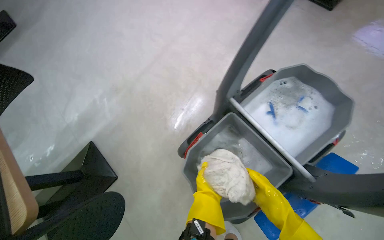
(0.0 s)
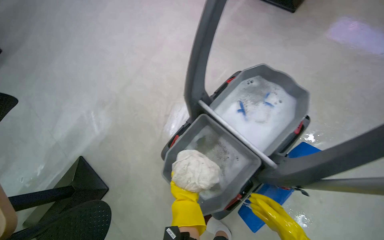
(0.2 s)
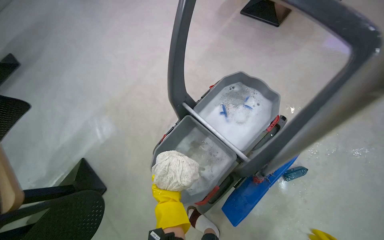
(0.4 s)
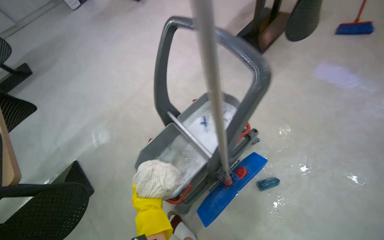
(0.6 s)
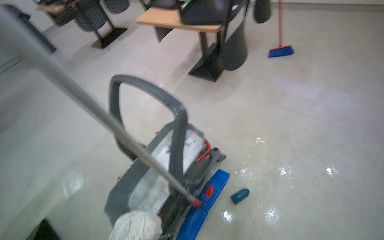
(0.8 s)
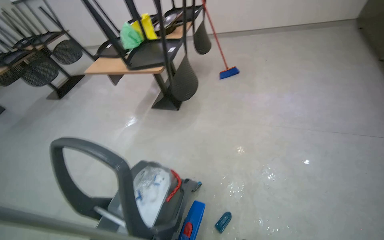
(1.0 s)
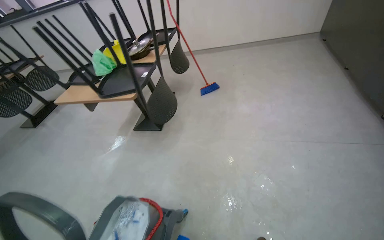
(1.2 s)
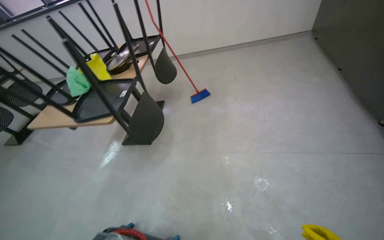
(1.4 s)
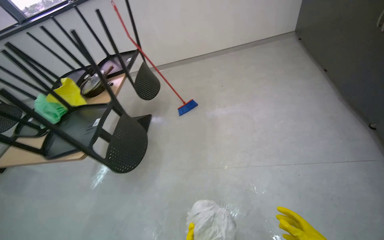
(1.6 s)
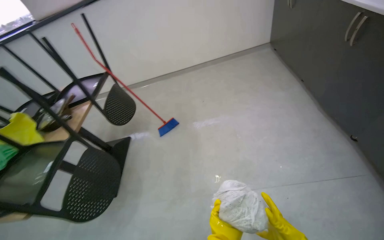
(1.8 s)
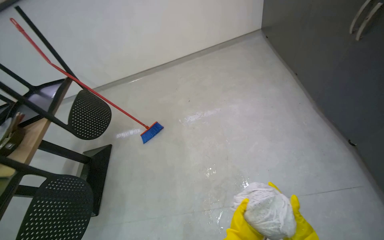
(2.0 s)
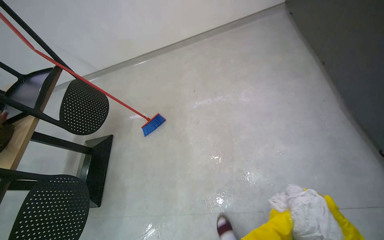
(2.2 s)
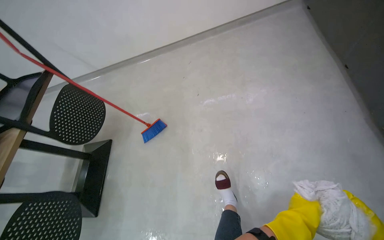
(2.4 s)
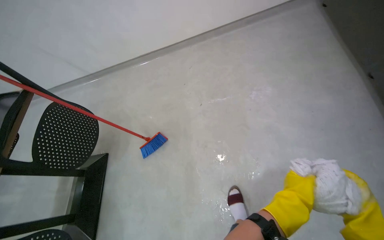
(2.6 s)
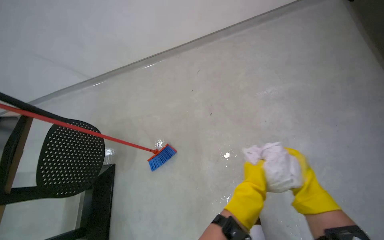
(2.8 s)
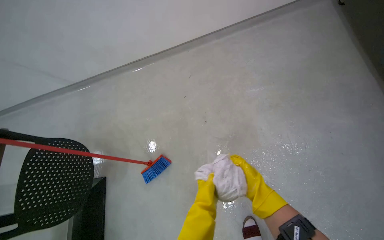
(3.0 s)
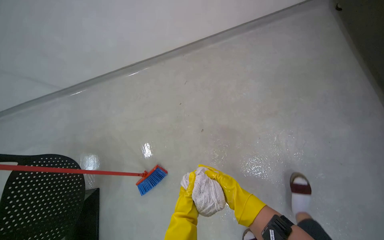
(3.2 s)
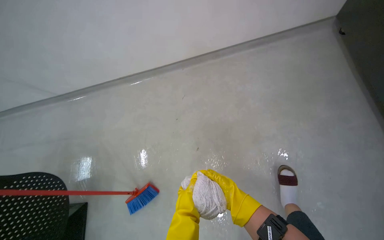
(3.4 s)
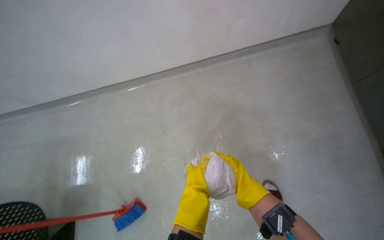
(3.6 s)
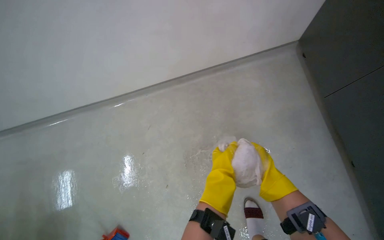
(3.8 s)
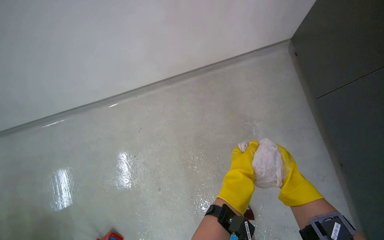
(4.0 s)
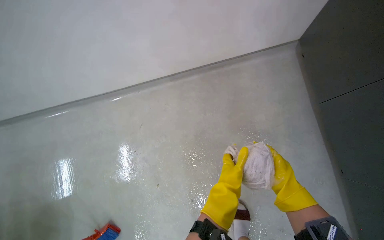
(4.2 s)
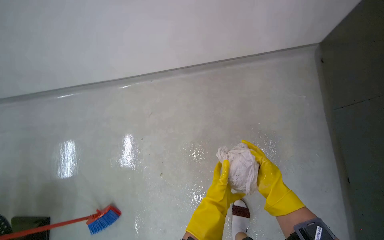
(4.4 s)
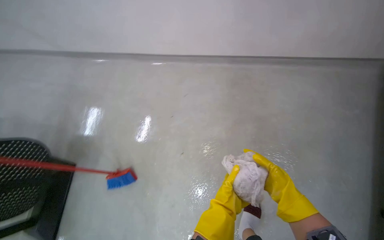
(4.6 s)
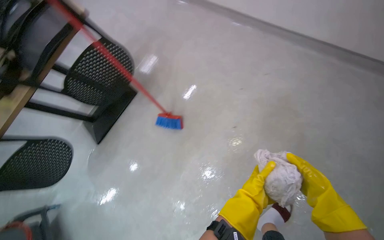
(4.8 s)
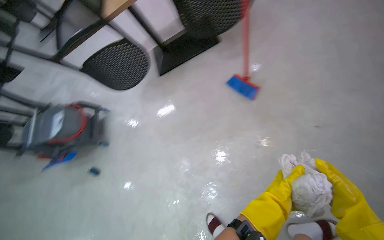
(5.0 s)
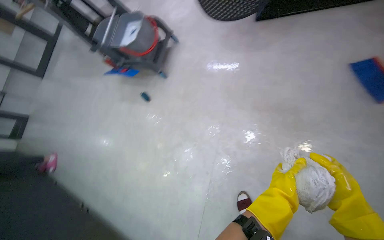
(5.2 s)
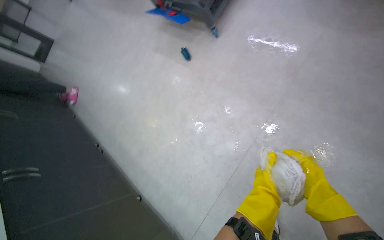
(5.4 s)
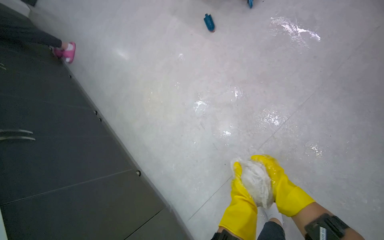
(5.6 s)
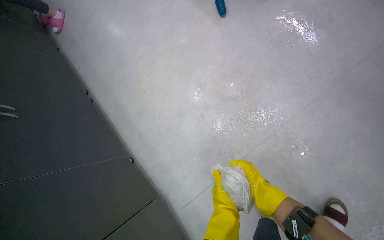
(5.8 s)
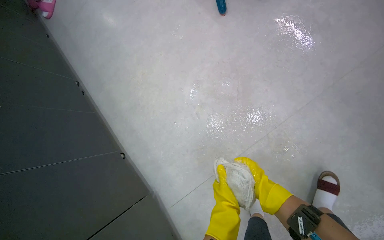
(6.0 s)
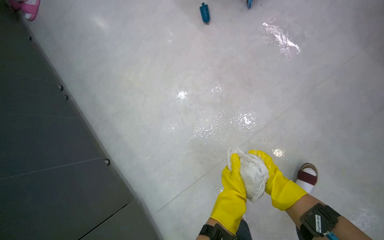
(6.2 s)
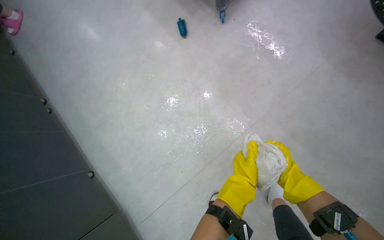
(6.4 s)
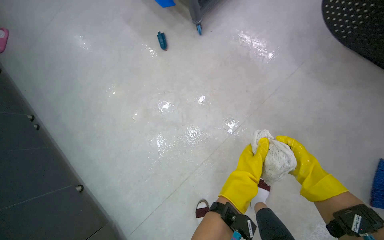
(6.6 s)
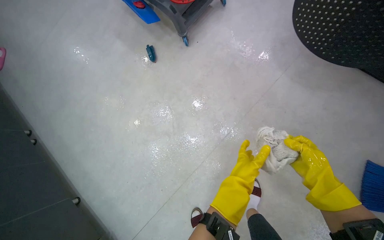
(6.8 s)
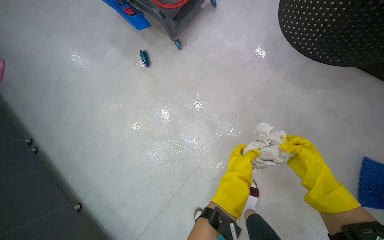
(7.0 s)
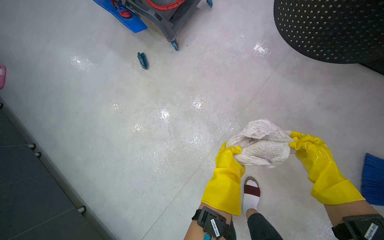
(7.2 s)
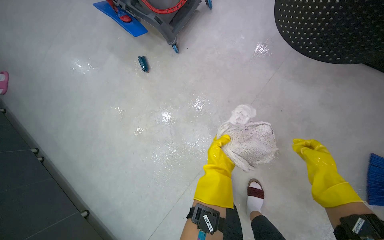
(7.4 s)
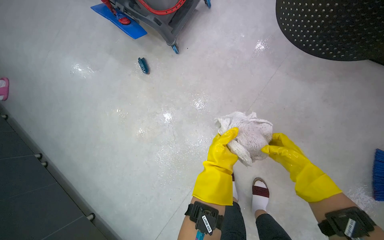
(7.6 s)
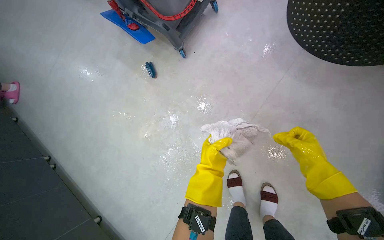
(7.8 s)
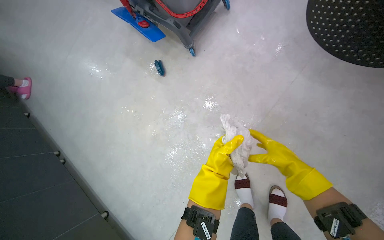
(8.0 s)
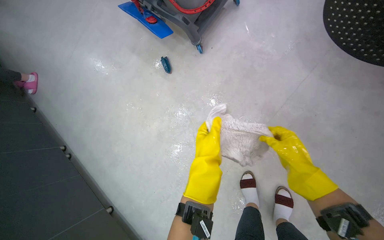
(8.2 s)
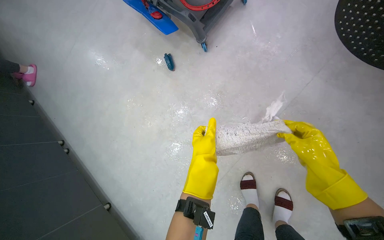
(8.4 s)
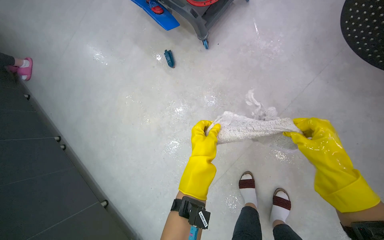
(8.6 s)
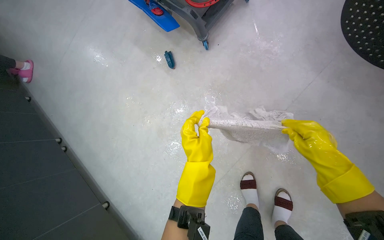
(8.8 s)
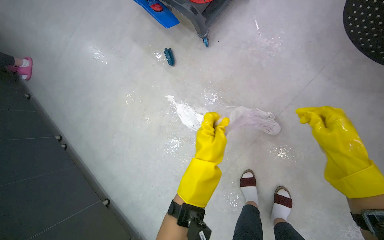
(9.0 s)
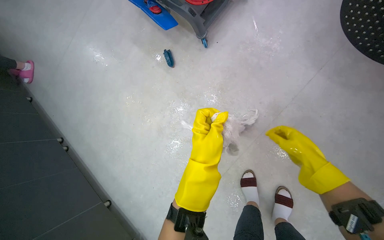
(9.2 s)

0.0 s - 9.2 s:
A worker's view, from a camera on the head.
Job: preparing cleaning supplies.
The whole recording: Wringing cleaning cloth. The worker wrings out a cleaning cloth in a bucket of soapy water.
0.0 s - 1.6 s: The wearer moves some 1 m. The wearer's head swings roughly 45 degrees to the right. The camera pitches upward, by approximately 30 degrees.
1.6 s - 3.0 s: The head travels roughly 80 cm.
3.0 s - 4.6 s: The head travels approximately 40 cm.
4.6 s - 6.2 s: The wearer moves some 60 cm. The camera pitches downward, by approximately 25 degrees. Everything in view rotates roughly 45 degrees clockwise.
6.2 s - 7.6 s: The head travels some 40 cm.

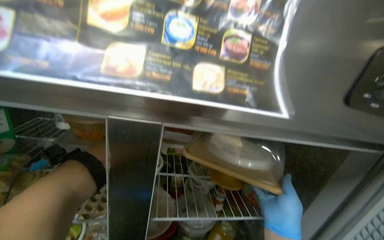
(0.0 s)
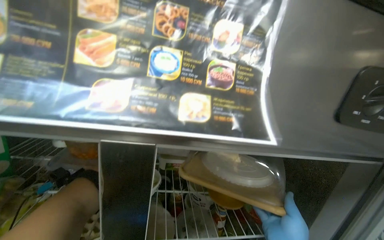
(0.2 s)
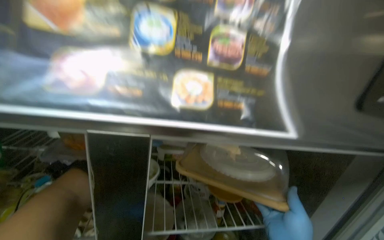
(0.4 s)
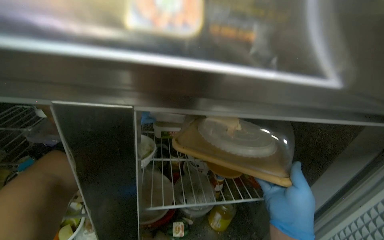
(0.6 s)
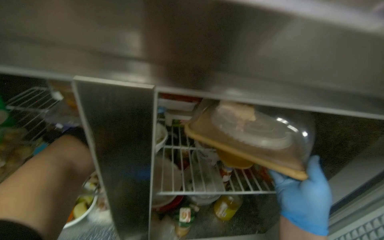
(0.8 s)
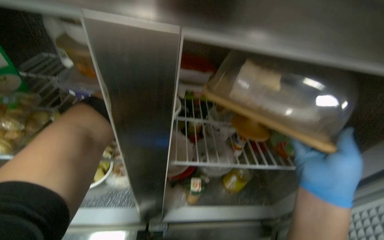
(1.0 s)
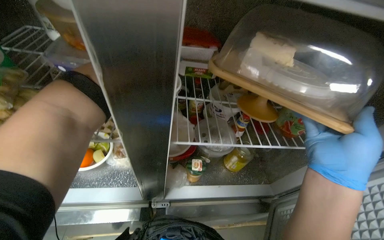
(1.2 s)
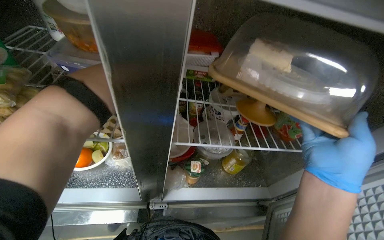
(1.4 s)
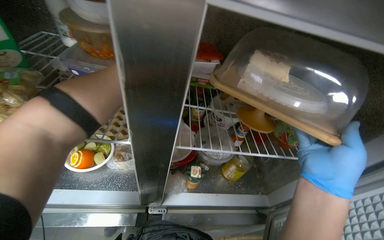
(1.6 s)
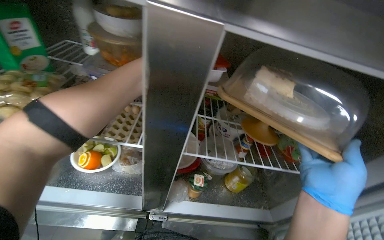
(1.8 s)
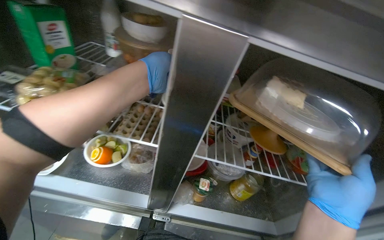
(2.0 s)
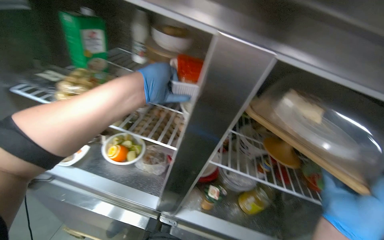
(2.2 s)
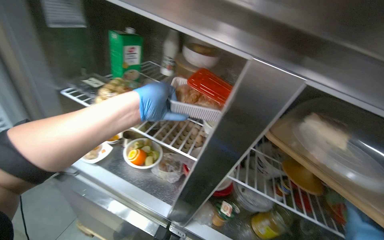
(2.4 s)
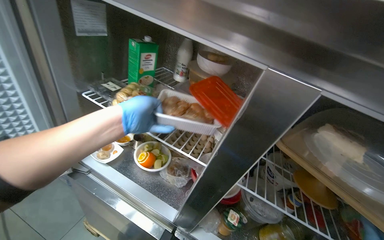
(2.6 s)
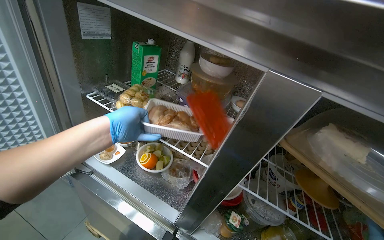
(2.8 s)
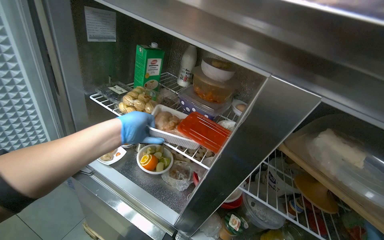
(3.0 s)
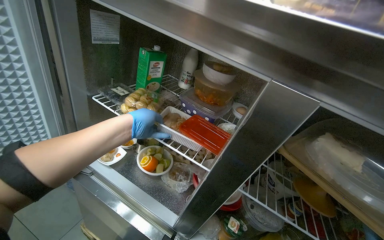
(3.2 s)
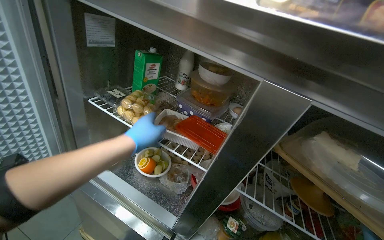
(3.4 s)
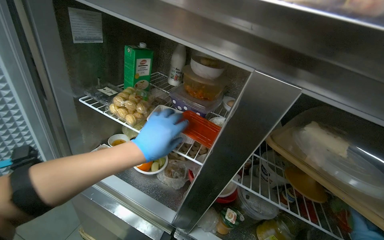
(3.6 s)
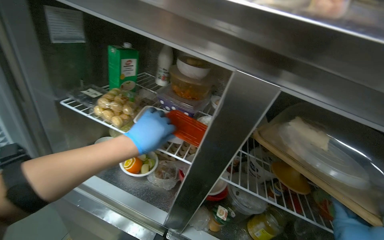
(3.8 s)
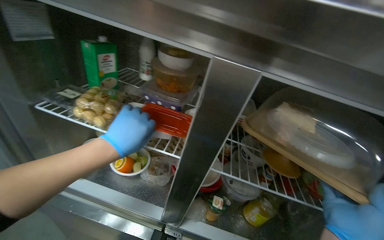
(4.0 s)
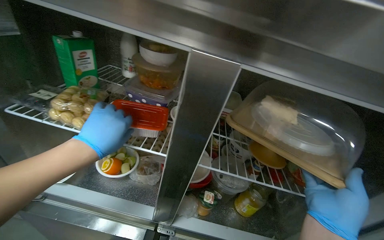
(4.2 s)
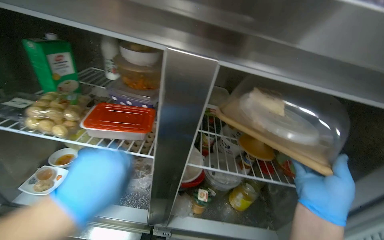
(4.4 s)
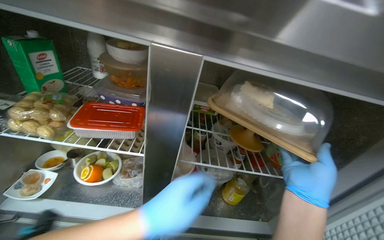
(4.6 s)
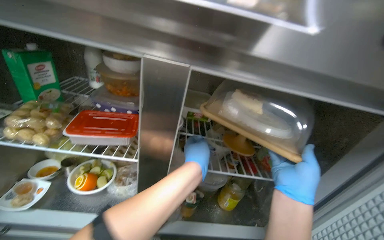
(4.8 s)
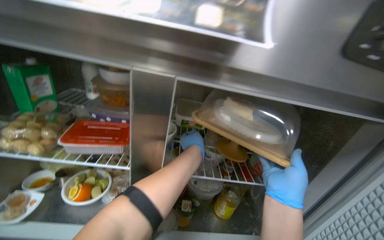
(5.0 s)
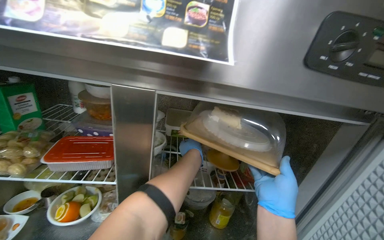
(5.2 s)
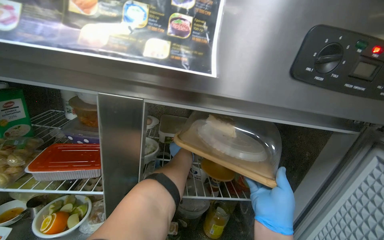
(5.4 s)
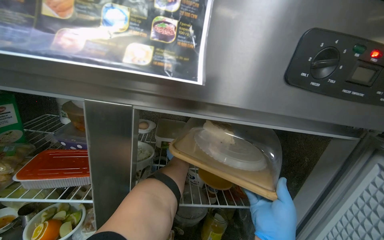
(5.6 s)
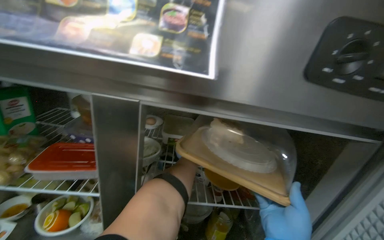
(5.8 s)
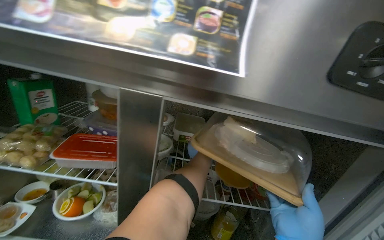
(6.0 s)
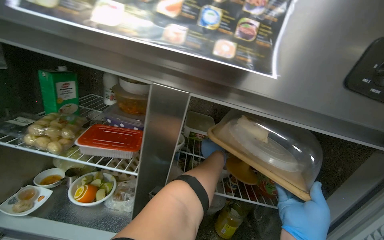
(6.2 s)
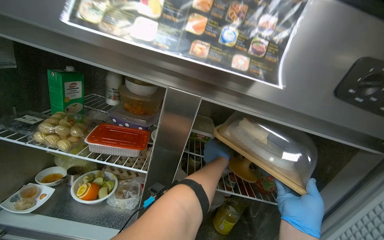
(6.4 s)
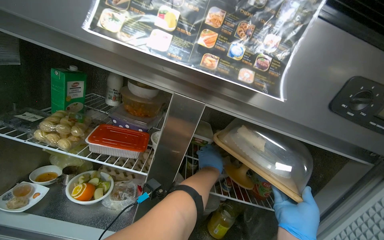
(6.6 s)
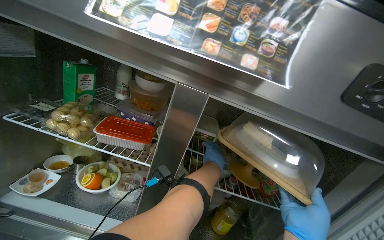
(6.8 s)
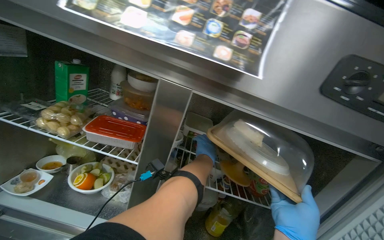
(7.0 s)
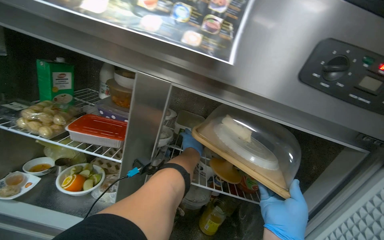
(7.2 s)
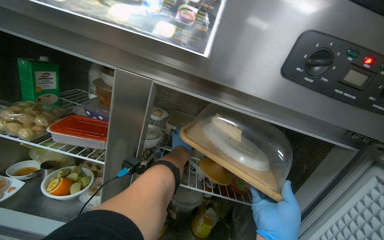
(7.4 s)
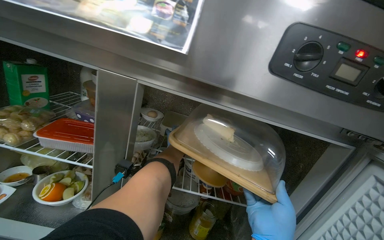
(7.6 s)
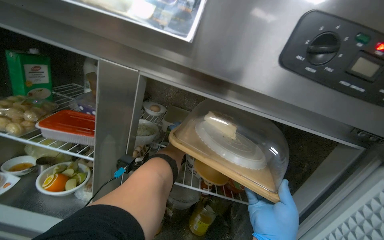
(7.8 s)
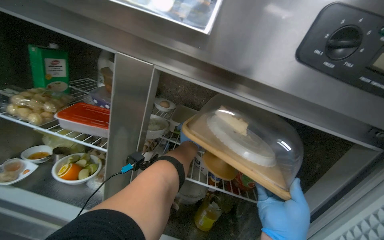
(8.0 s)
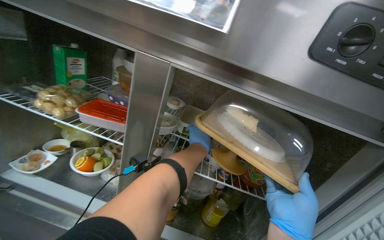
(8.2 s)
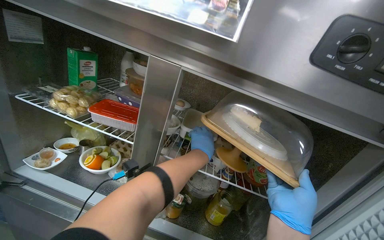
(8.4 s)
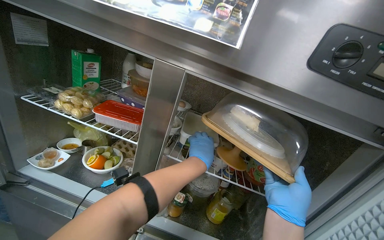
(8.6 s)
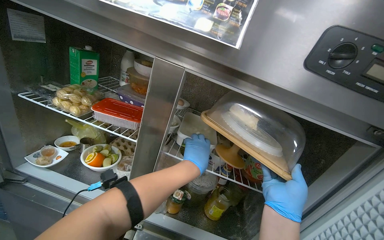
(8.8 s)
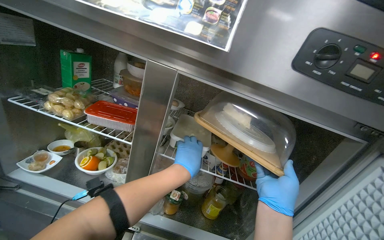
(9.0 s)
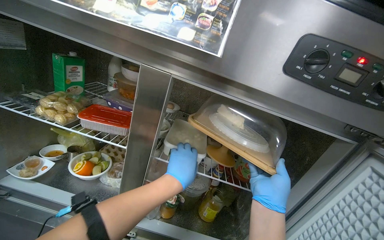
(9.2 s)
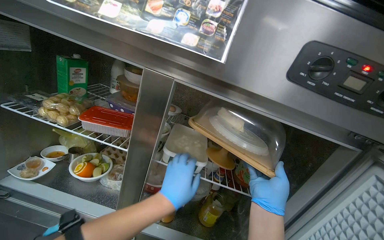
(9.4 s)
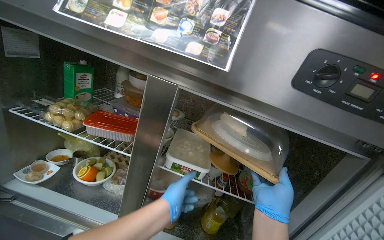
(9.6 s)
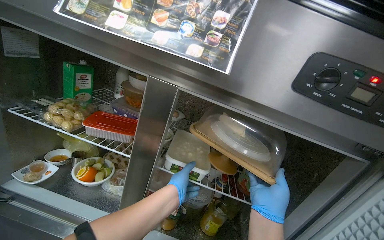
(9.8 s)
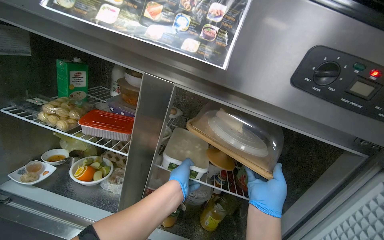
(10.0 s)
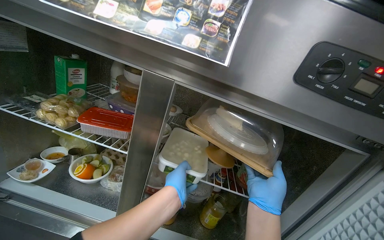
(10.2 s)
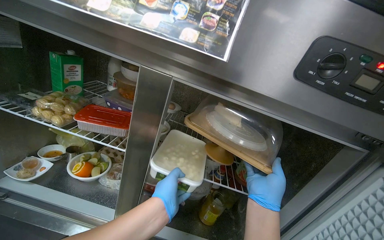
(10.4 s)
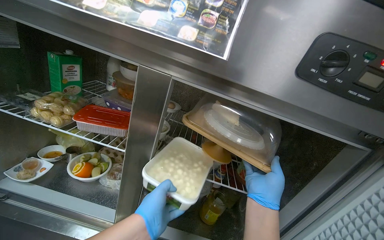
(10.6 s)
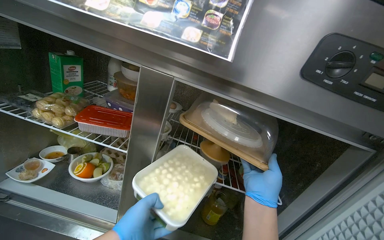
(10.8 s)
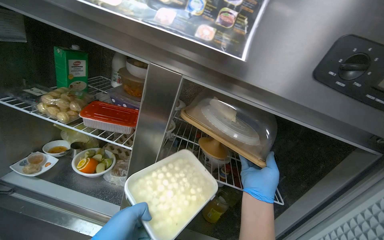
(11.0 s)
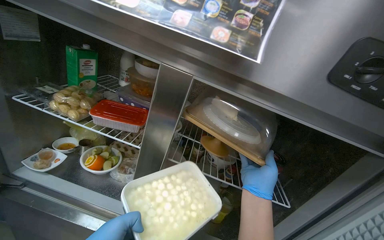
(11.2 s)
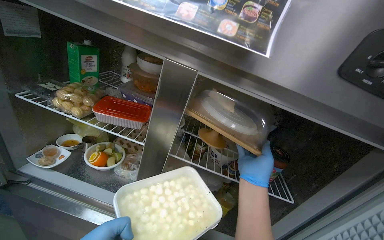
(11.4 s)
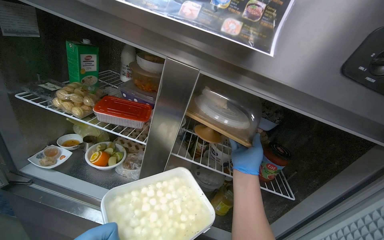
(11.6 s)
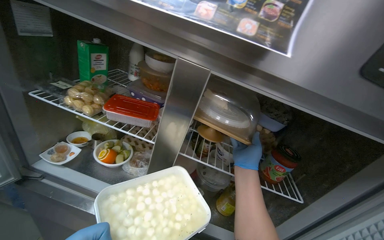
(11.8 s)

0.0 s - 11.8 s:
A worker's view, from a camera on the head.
Job: organizing items.
The whole recording: Organizing food containers in refrigerator. The worker organizes various food containers on the refrigerator shelves.
0.0 s - 1.4 s: The wearer looks about 25 degrees further downward.
1.4 s - 3.0 s: The wearer's head swings approximately 30 degrees to the left. The camera pitches upward, by approximately 20 degrees.
3.0 s - 4.4 s: The wearer's head swings some 20 degrees to the right. The left hand goes about 15 cm nearer to the camera and down the picture.
7.4 s - 8.8 s: The left hand is displaced nearer to the camera by some 35 cm.
10.4 s - 11.8 s: The right hand goes some 10 cm farther from the camera.
